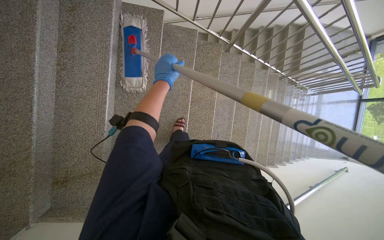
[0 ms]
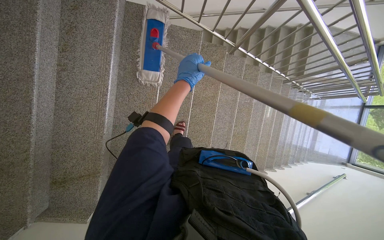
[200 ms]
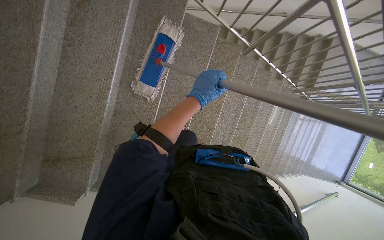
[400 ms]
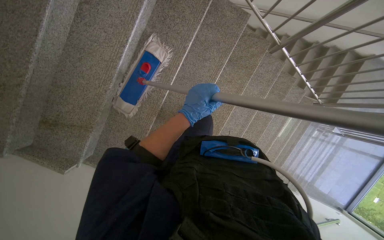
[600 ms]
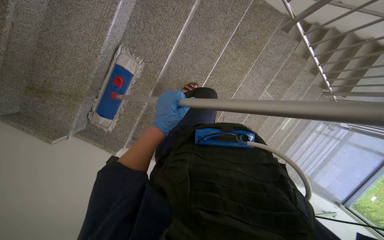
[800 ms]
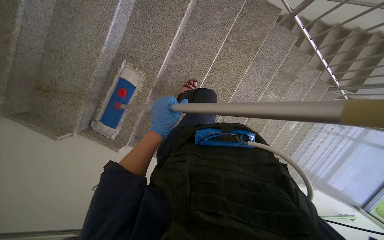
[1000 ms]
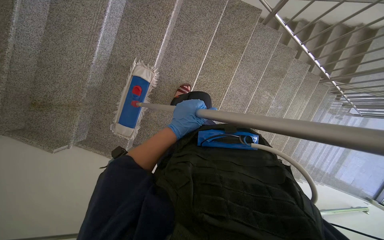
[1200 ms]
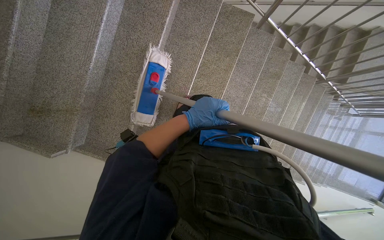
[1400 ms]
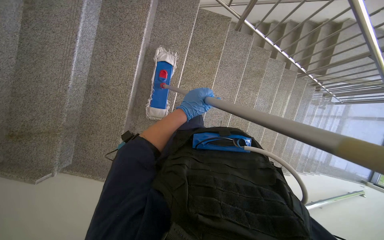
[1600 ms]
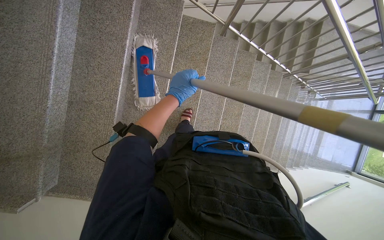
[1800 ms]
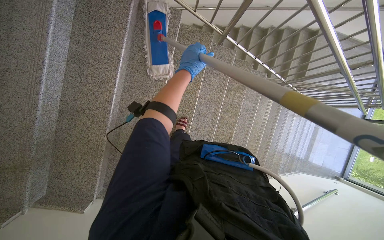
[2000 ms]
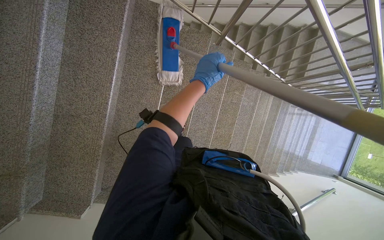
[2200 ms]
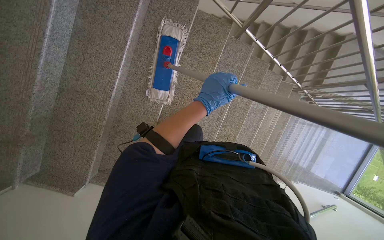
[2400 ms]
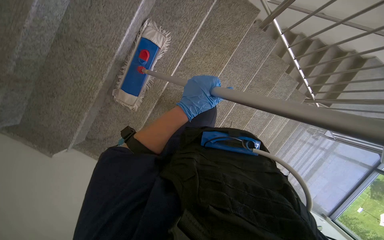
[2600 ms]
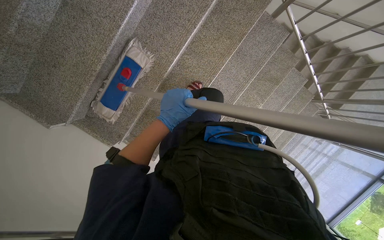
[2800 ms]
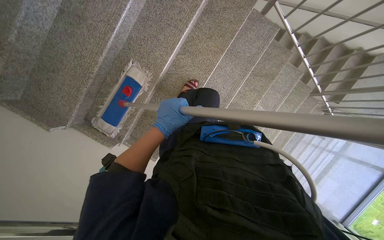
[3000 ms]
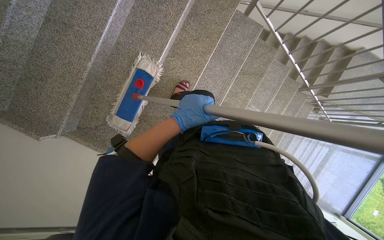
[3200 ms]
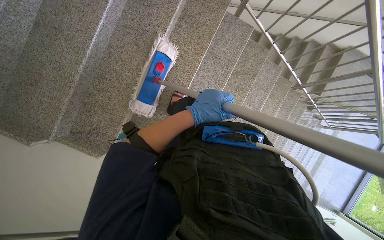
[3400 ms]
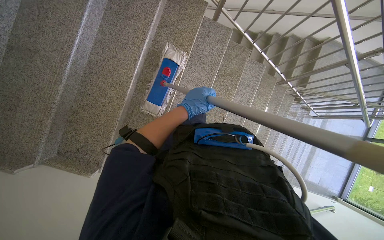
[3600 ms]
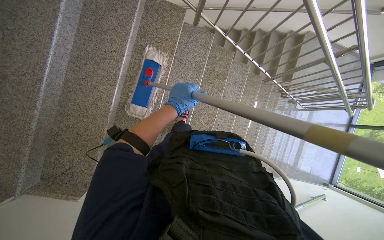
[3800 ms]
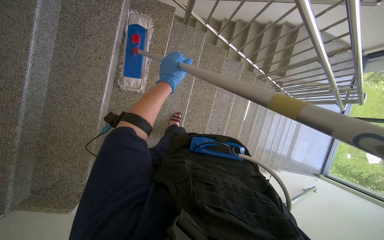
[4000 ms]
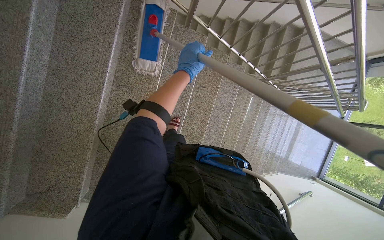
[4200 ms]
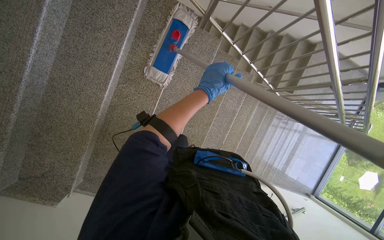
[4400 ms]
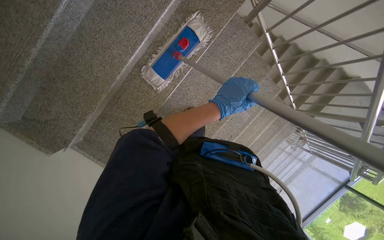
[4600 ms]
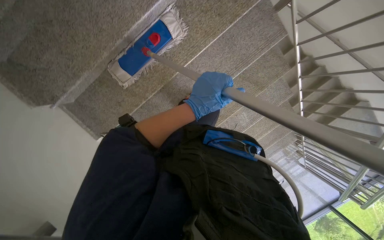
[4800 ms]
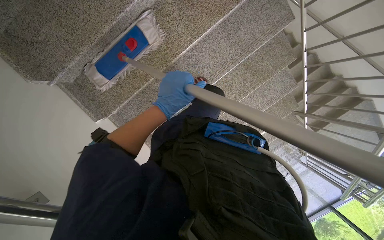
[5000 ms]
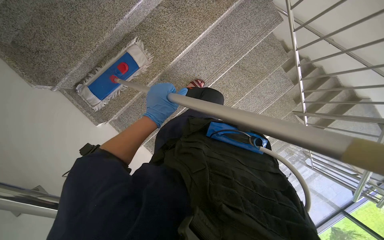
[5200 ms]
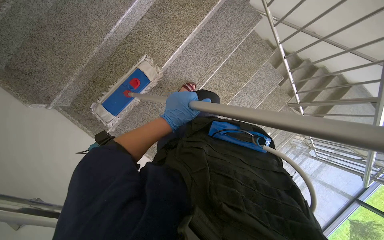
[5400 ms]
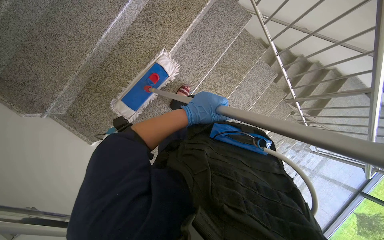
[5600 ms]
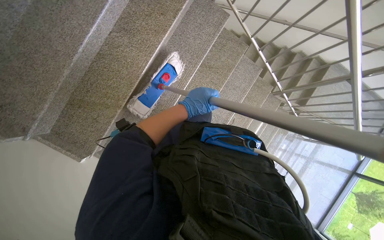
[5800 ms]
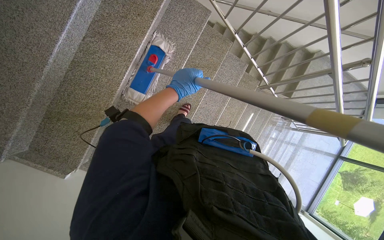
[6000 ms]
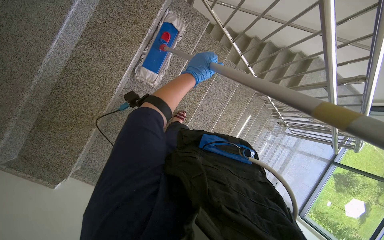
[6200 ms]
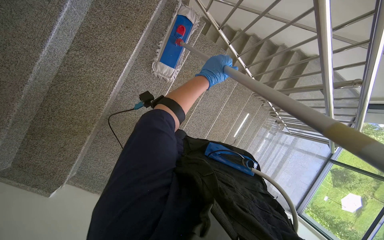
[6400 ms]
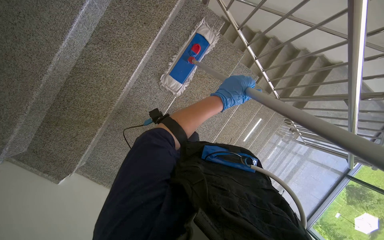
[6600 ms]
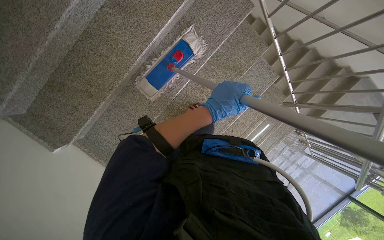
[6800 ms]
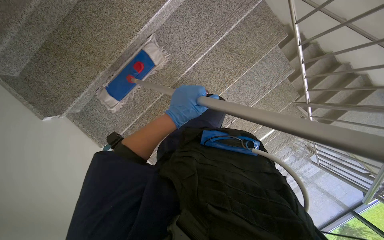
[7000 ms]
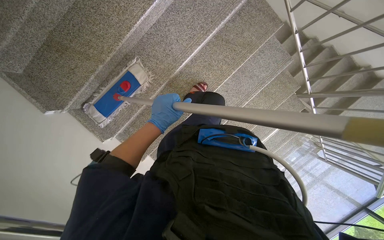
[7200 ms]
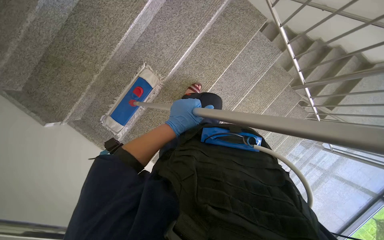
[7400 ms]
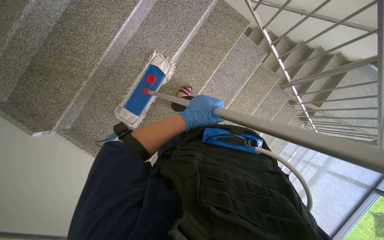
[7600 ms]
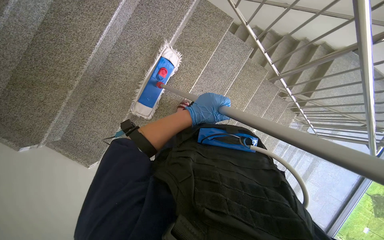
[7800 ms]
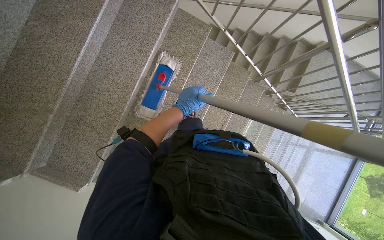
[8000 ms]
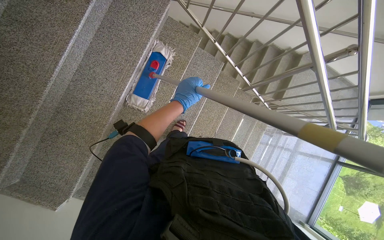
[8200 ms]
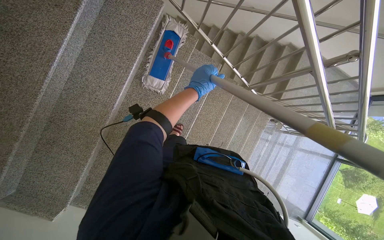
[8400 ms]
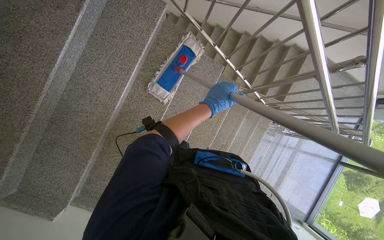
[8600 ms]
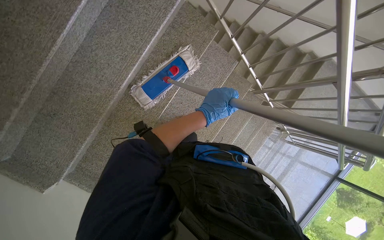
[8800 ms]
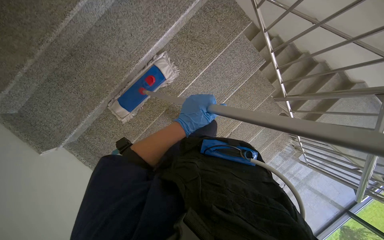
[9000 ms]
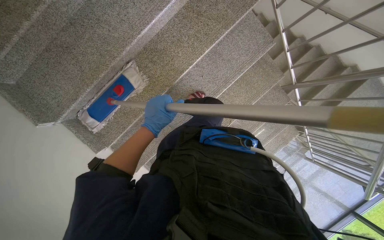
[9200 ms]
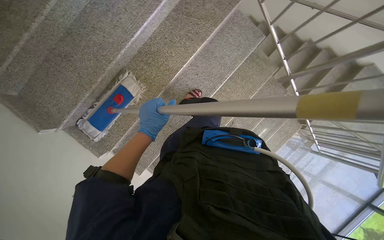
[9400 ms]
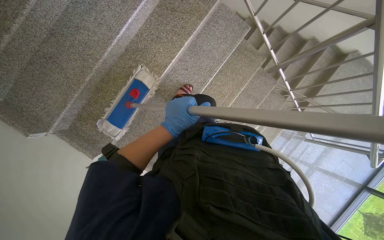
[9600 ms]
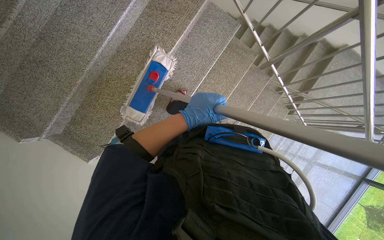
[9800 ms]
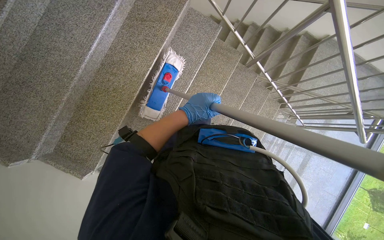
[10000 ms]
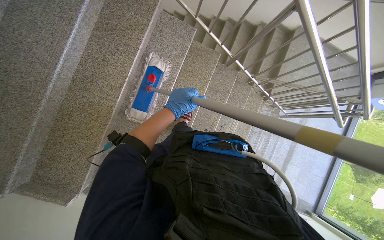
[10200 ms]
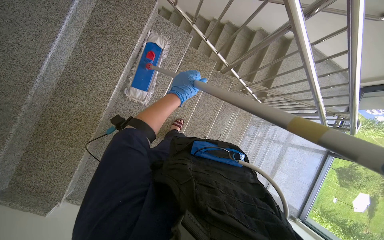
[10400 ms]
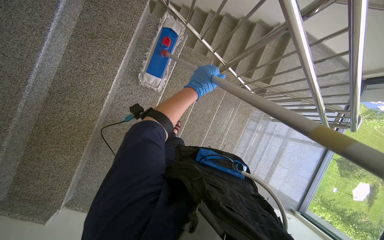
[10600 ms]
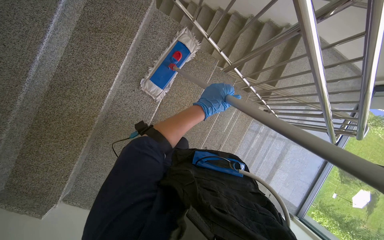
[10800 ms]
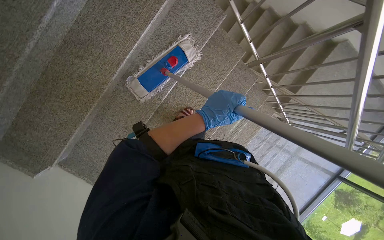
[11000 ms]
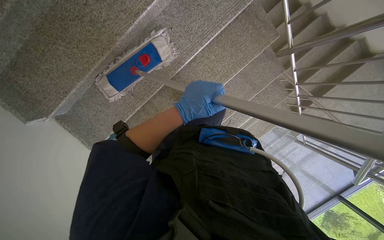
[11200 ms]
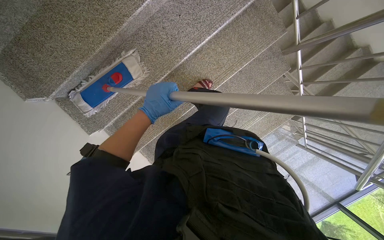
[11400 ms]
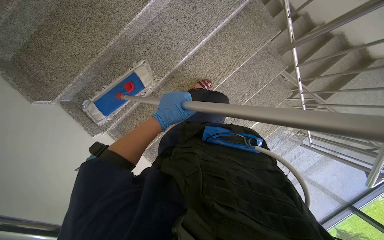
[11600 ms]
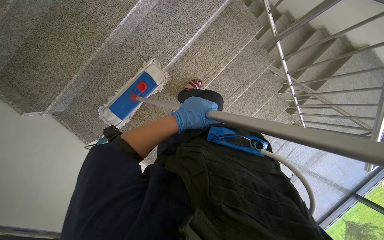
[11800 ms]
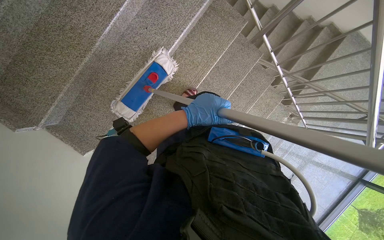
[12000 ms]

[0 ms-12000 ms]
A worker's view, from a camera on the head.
Job: mopping floor.
The whole recording: Mopping the staircase. The worker mops the staircase, moving down each step.
1600 ms to 3000 ms: The left hand travels up the picture and back again, roughly 30 cm each way.
3000 ms to 4400 ms: The left hand heads up the picture and to the right, covering roughly 50 cm.
6000 ms to 7600 ms: The left hand swings left and right, about 20 cm each way, with 2 reversals.
7600 ms to 9000 ms: The left hand moves some 20 cm farther from the camera and comes back.
9000 ms to 10400 ms: The left hand moves farther from the camera, roughly 15 cm, and moves approximately 5 cm to the left and comes back.
10400 ms to 12000 ms: The camera is carried some 40 cm.

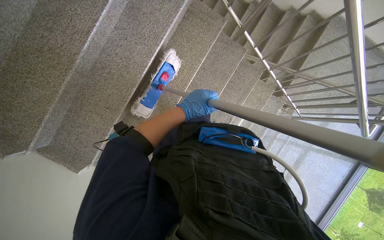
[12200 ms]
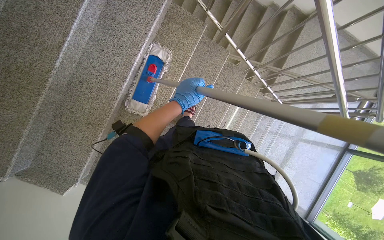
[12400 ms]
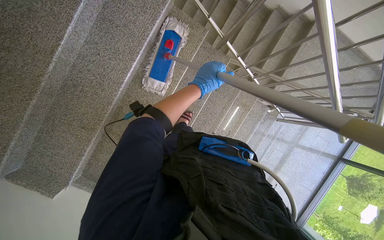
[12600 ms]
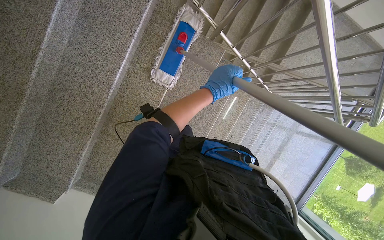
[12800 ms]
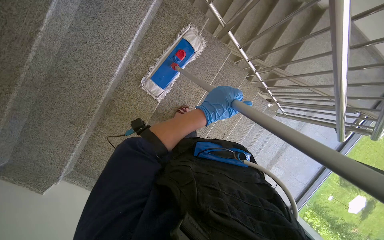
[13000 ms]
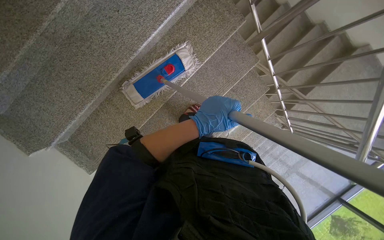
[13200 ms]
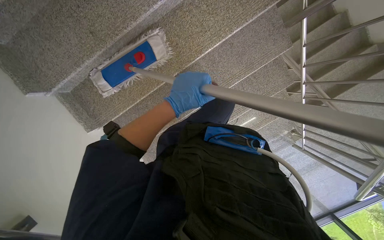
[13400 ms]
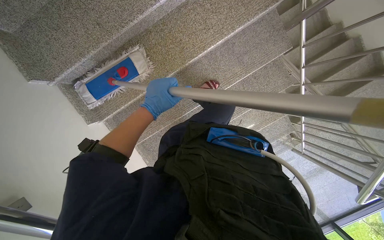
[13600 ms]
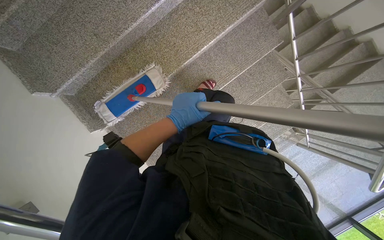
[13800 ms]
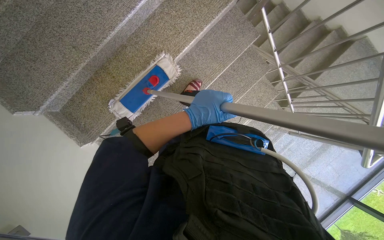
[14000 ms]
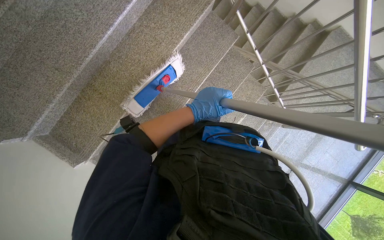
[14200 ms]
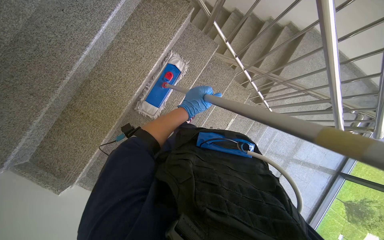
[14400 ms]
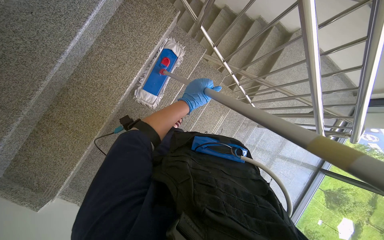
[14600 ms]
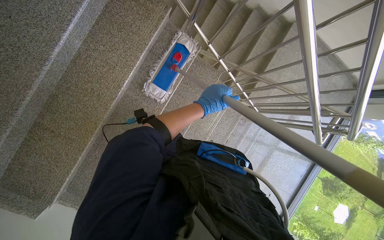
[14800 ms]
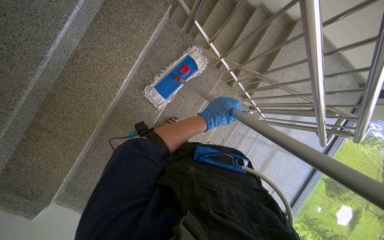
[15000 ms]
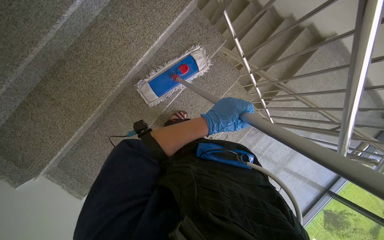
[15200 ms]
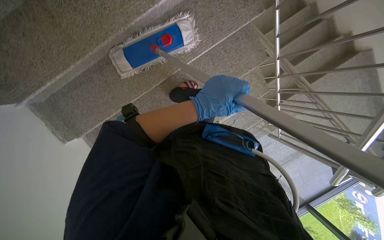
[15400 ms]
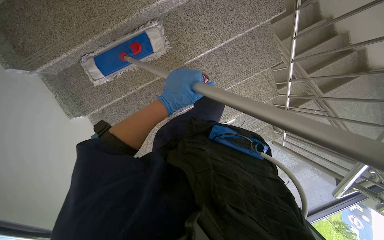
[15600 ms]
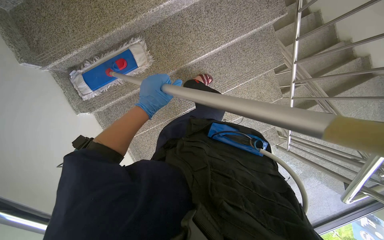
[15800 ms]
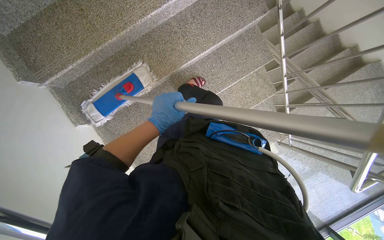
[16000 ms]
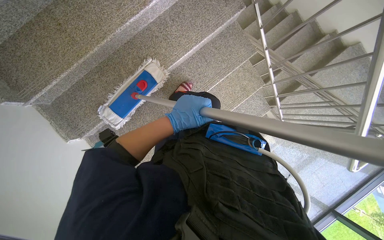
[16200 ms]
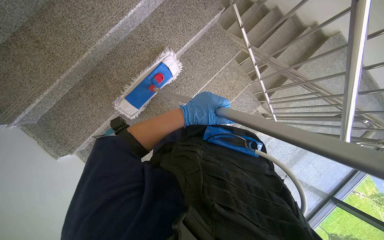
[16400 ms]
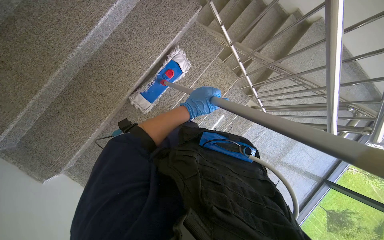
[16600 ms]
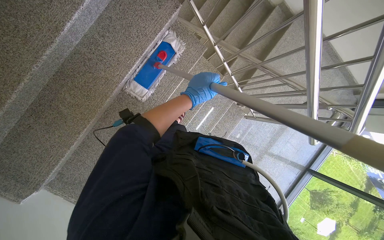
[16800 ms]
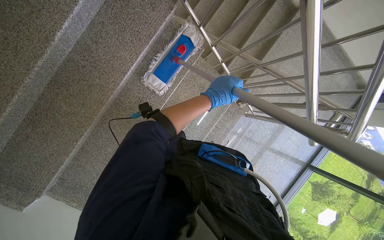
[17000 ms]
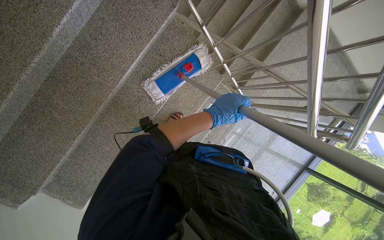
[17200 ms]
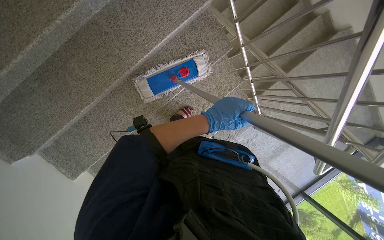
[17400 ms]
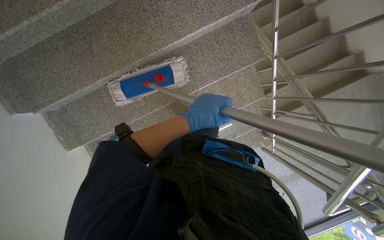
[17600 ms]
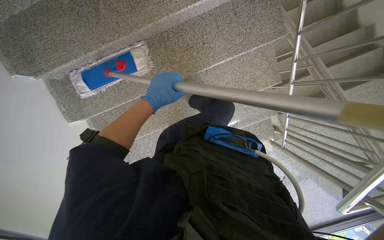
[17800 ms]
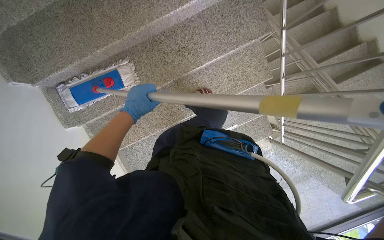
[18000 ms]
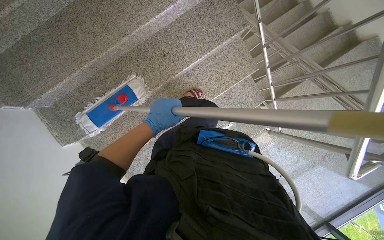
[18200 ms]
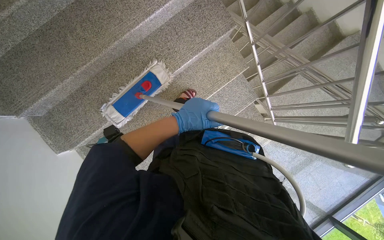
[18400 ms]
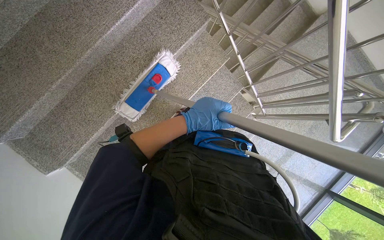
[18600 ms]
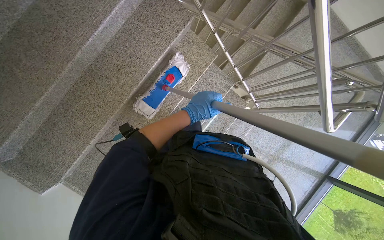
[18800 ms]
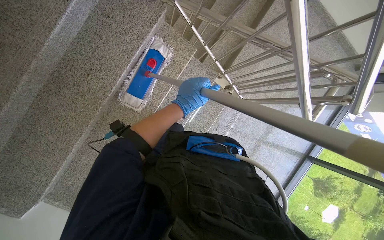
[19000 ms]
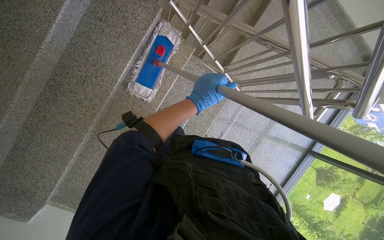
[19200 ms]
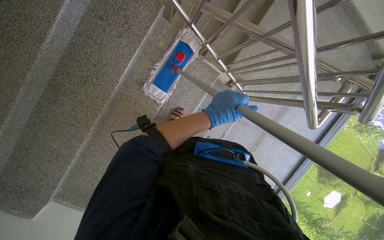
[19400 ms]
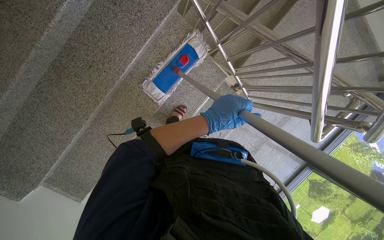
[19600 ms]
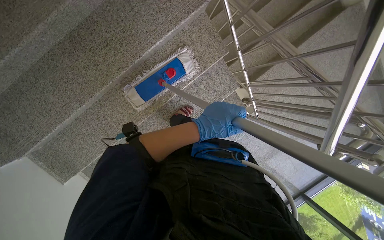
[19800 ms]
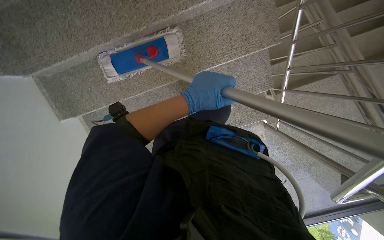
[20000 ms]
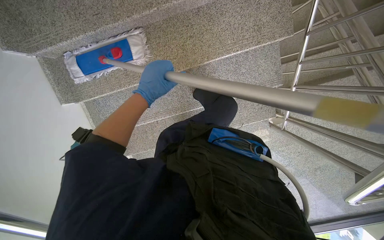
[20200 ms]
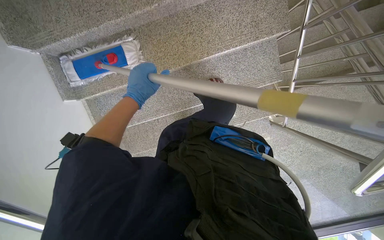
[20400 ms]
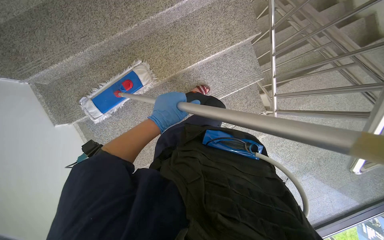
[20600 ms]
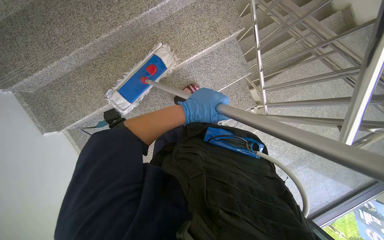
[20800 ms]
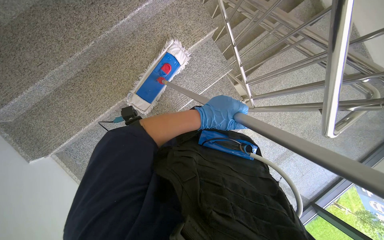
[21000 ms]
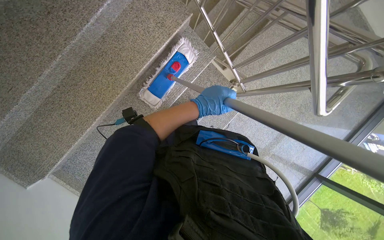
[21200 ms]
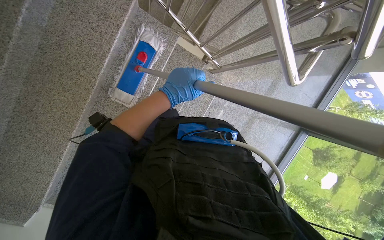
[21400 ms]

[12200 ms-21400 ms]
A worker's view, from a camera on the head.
Job: mopping floor.
The whole recording: Mopping the staircase. The worker mops the staircase, moving down each step.
15200 ms to 16800 ms: The left hand travels up the picture by about 15 cm, and goes to the left and returns, roughly 15 cm each way.
18400 ms to 19800 ms: The left hand moves to the right, some 20 cm.
19800 ms to 21400 ms: The scene rotates counterclockwise by roughly 35 degrees.
